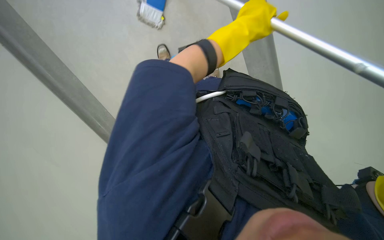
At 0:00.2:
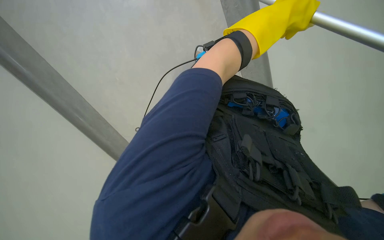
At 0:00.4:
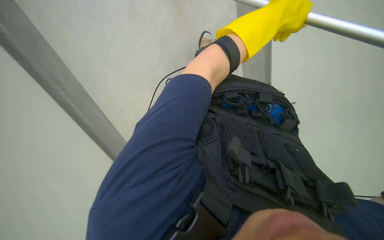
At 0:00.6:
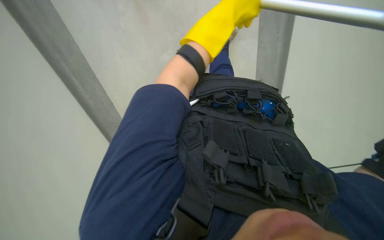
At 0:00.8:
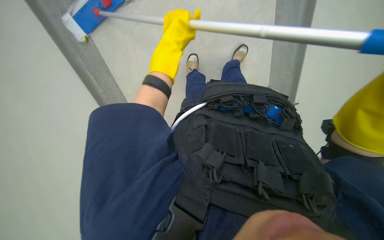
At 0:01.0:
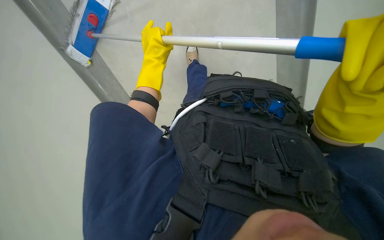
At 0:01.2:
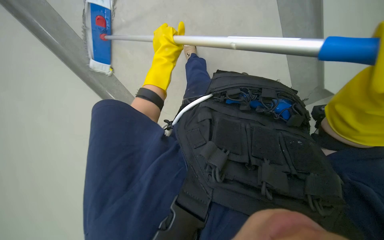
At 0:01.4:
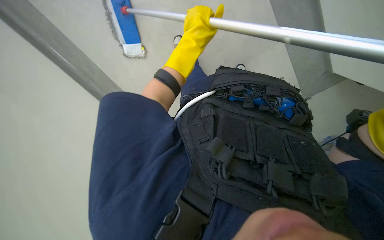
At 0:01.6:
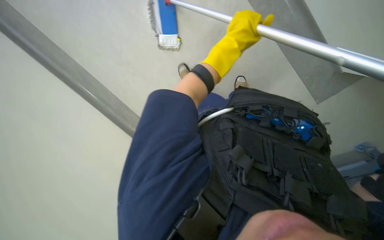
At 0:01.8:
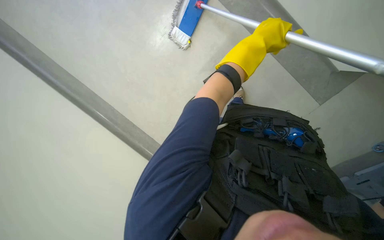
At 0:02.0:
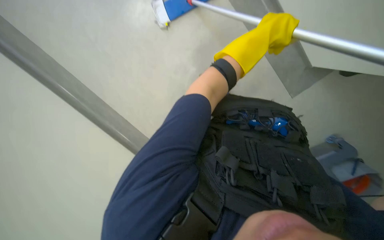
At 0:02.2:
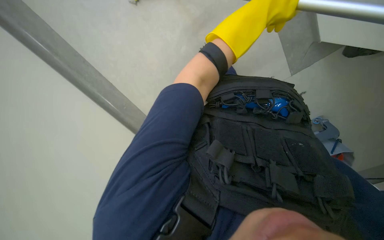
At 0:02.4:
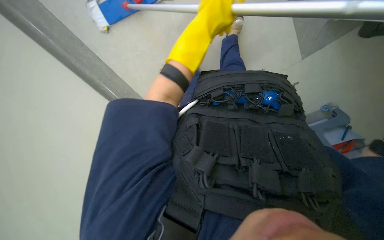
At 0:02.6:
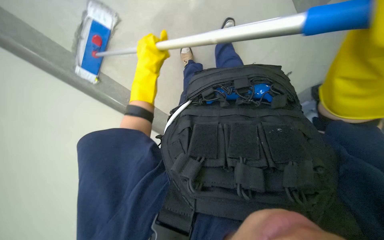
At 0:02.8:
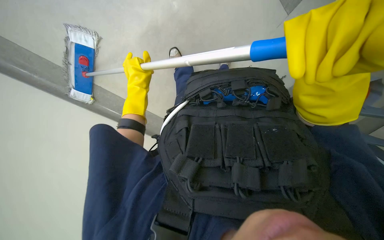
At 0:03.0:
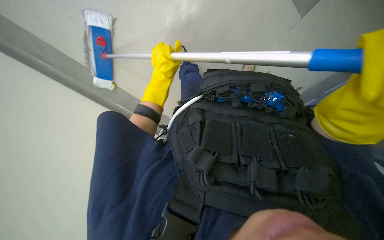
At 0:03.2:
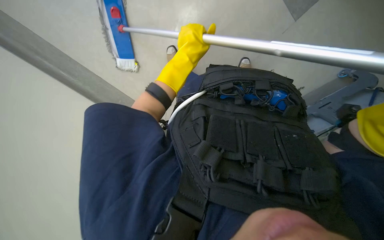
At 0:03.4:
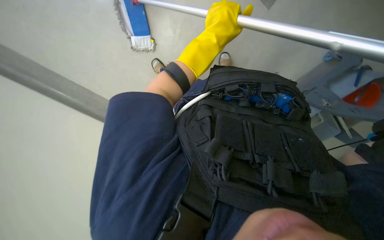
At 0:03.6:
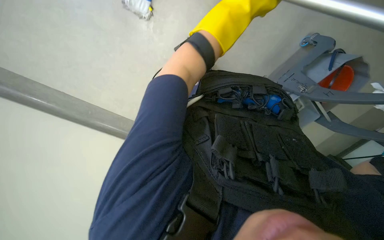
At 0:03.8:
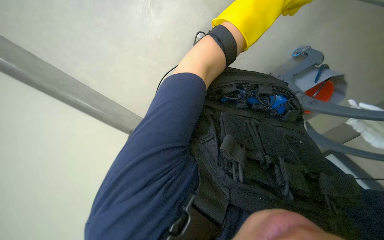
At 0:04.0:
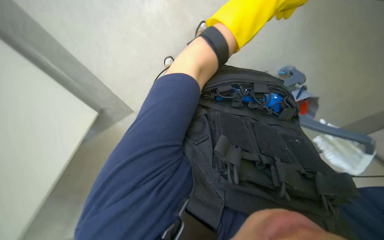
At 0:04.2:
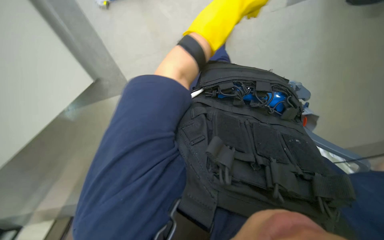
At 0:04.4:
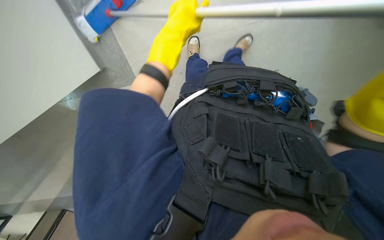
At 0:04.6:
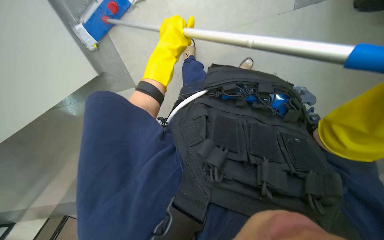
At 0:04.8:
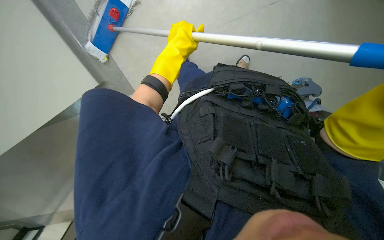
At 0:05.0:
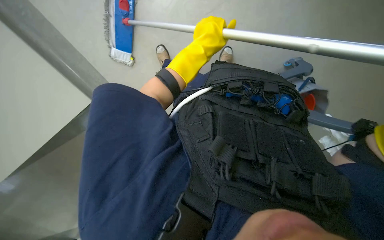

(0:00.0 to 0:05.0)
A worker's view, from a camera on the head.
Job: wiping surfaces.
The whole recording: Mopping wall with flat mop. The worker mops the wall and baseboard with a flat mop.
0:00.0 - 0:01.6: The left hand swings left and right, roughly 30 cm each way, with 2 reversals.

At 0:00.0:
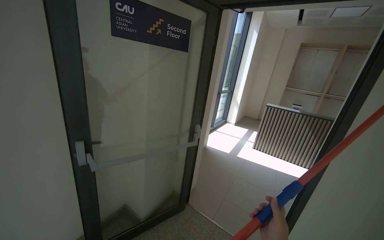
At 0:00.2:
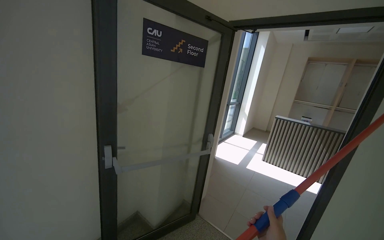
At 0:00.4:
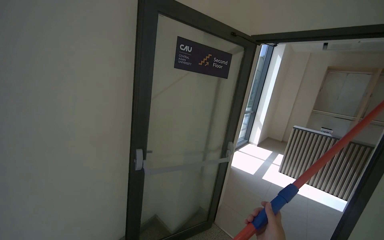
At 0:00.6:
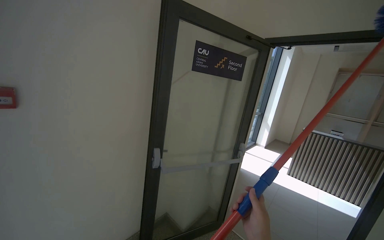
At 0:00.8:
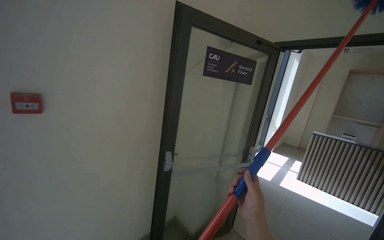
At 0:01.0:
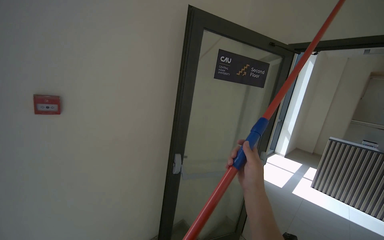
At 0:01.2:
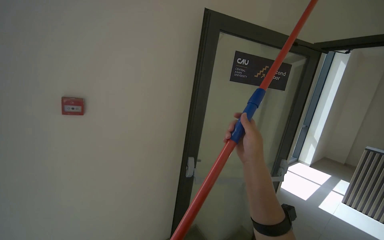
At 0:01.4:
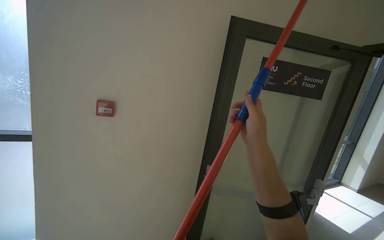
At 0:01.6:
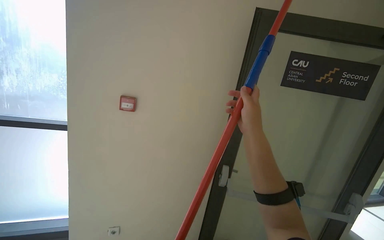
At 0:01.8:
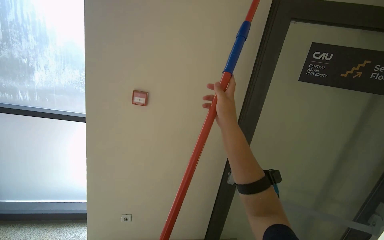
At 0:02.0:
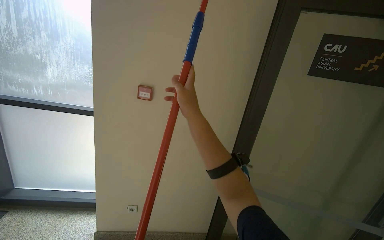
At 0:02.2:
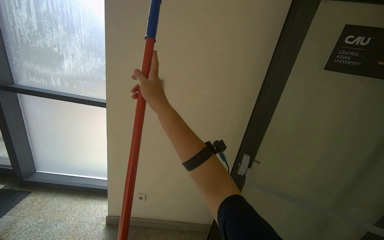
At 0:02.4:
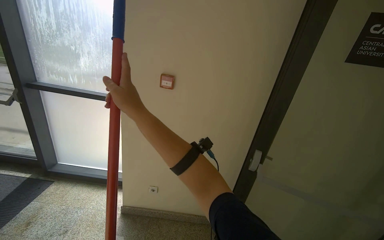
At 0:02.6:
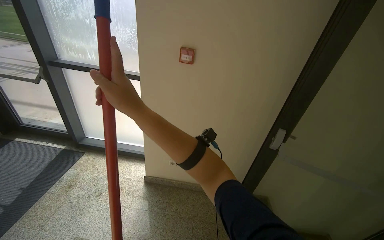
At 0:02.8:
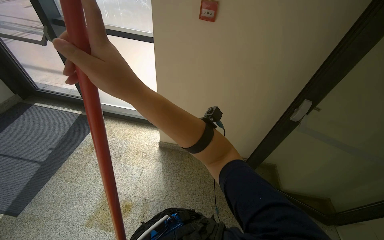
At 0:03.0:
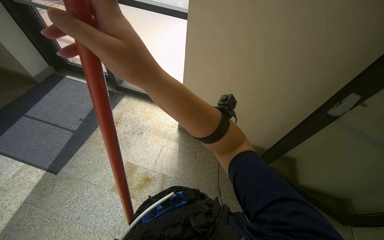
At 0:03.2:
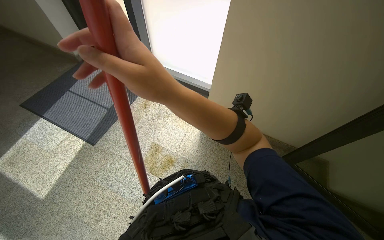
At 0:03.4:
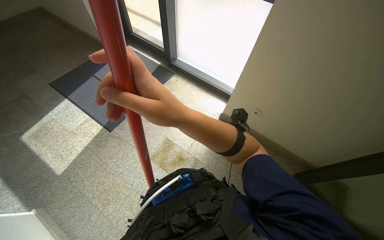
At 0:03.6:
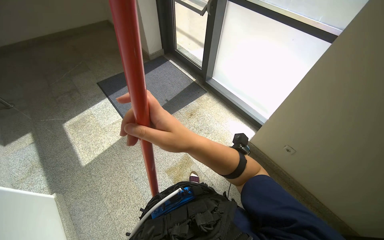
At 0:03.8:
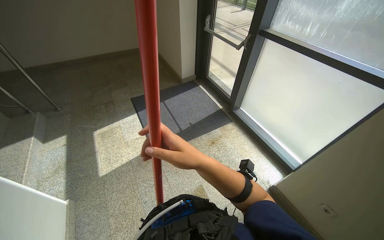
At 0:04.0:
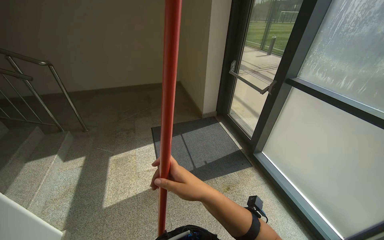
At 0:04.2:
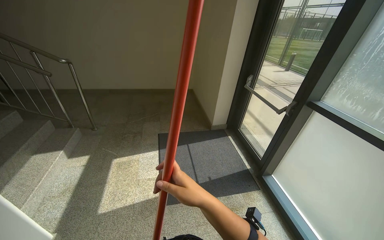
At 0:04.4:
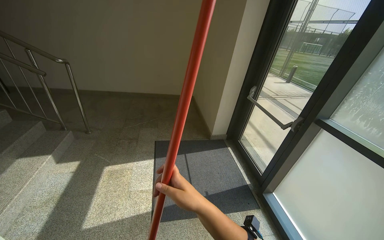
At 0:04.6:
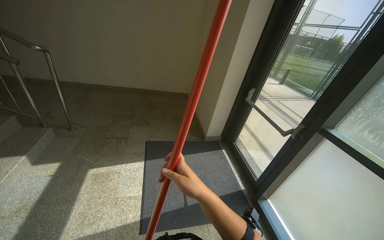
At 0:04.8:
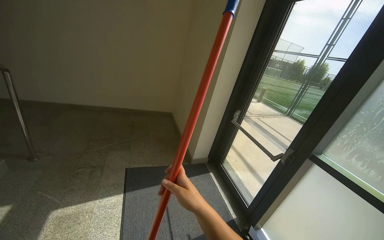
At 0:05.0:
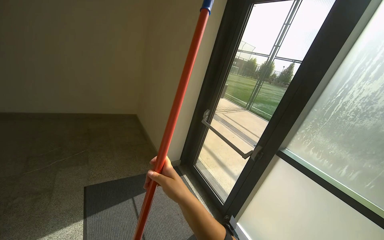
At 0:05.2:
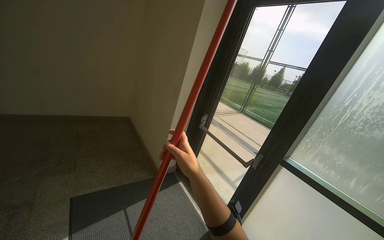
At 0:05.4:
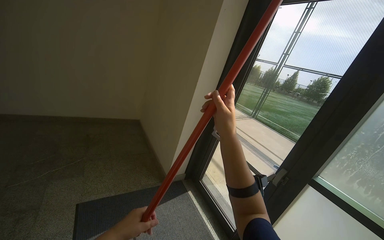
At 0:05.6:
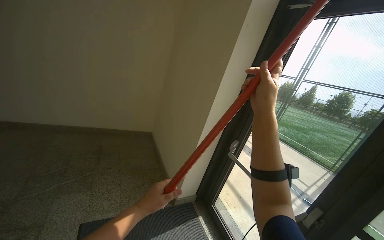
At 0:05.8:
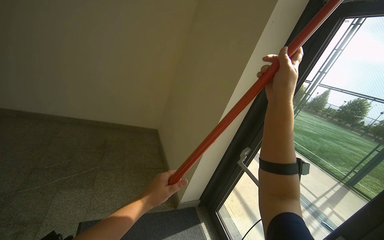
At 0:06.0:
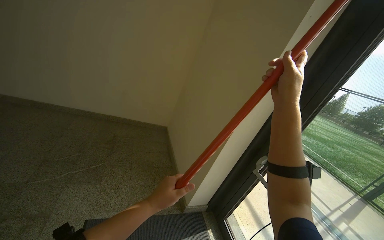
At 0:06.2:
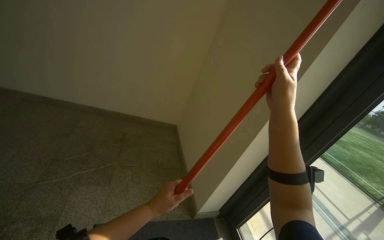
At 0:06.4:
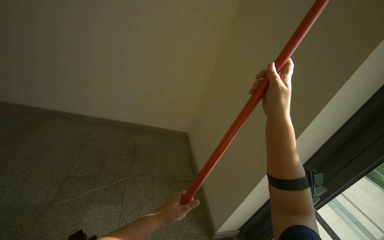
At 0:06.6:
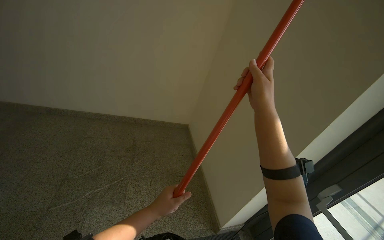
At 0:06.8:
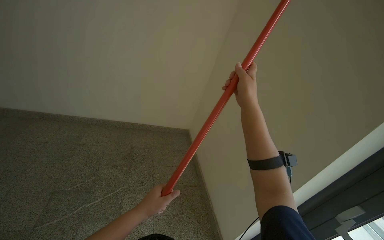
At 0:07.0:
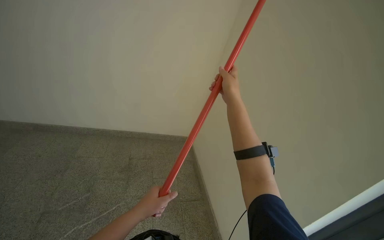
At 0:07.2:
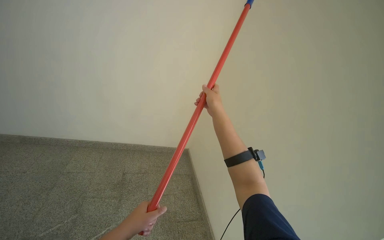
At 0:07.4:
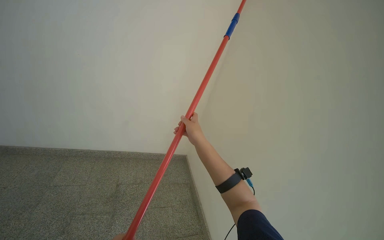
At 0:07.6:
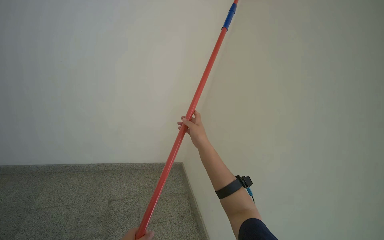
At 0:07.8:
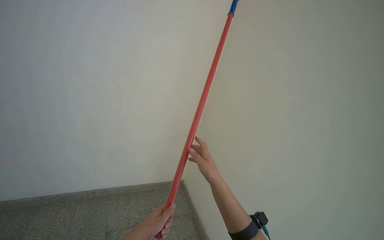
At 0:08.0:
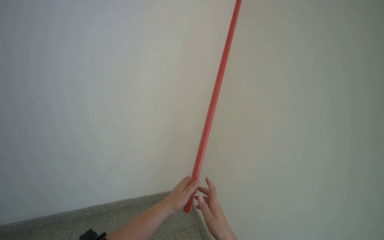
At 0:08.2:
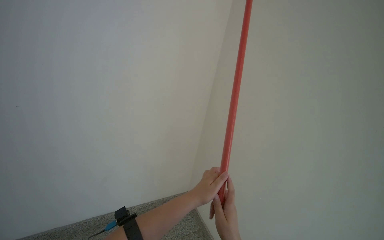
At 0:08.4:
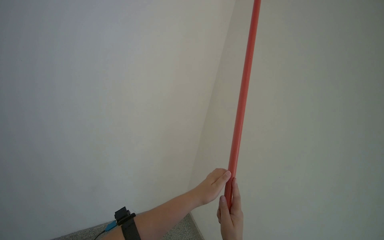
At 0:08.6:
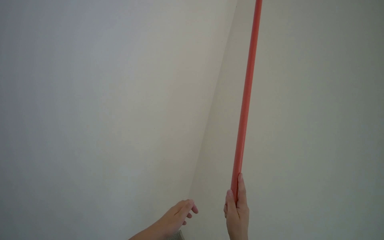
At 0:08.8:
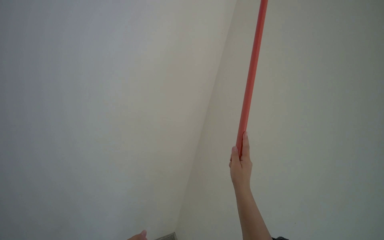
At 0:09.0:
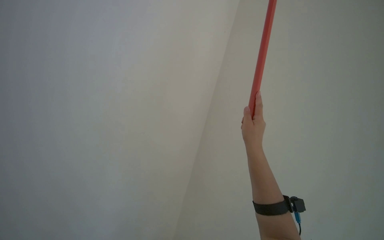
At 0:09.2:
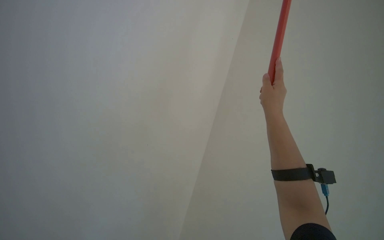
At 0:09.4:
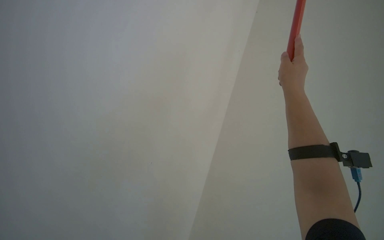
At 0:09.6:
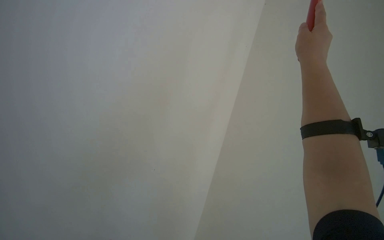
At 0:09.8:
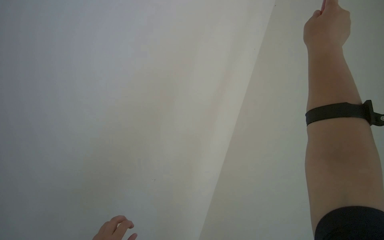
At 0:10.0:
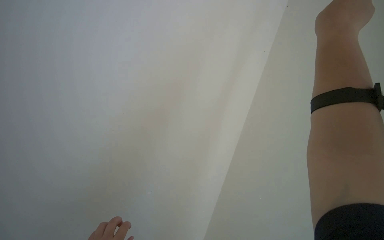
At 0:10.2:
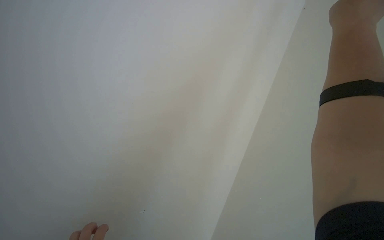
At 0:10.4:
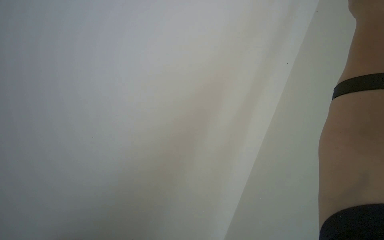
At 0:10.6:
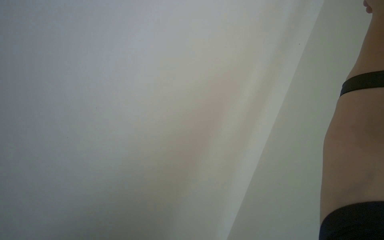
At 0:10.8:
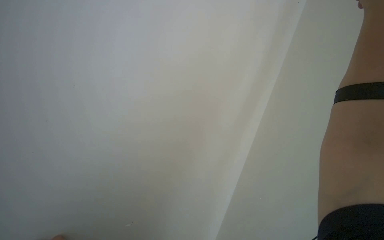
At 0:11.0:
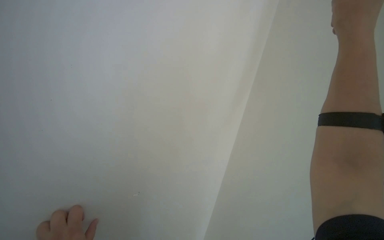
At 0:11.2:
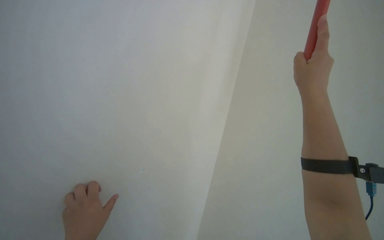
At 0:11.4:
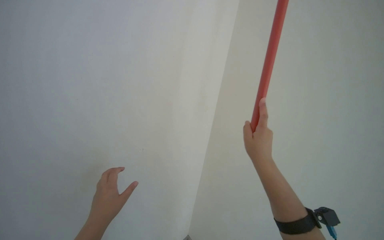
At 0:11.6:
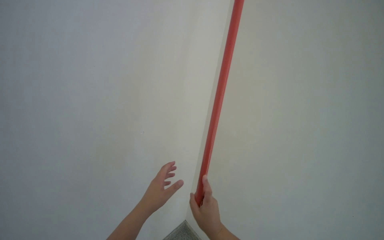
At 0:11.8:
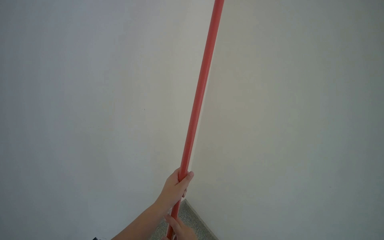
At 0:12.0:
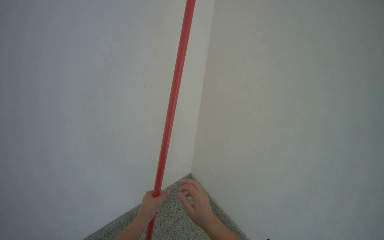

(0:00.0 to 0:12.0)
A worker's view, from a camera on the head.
Job: wiping surfaces.
The whole recording: Dusting ceiling corners and walls. The worker dusts ceiling corners and walls with a long-handled duster.
0:00.0 - 0:01.6: The wearer's head swings approximately 40 degrees to the left. The view tilts some 15 degrees upward.
0:01.6 - 0:03.0: The head rotates approximately 30 degrees to the left. The view tips downward by about 35 degrees.
0:03.0 - 0:04.4: The camera is carried about 60 cm. The wearer looks some 65 degrees further to the left. The camera pitches upward, by some 25 degrees.
0:04.4 - 0:06.0: The head travels some 1 m.
0:06.0 - 0:07.6: The camera travels approximately 1 m.
0:09.0 - 0:10.4: The camera is carried some 40 cm. The camera sweeps to the left, by roughly 35 degrees.
0:10.4 - 0:12.0: The wearer looks approximately 25 degrees further to the left. The camera pitches upward, by approximately 30 degrees.

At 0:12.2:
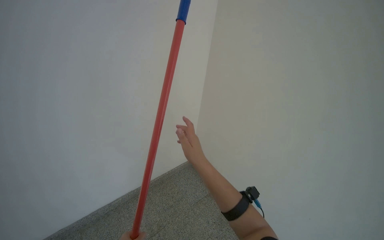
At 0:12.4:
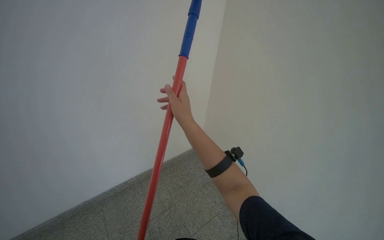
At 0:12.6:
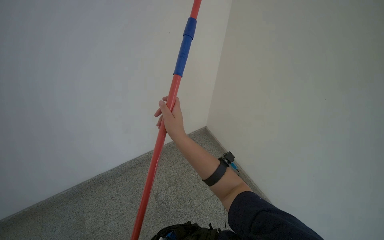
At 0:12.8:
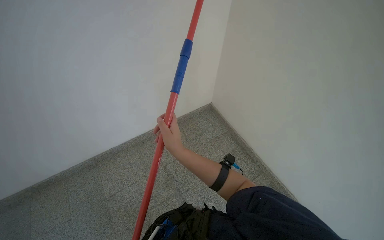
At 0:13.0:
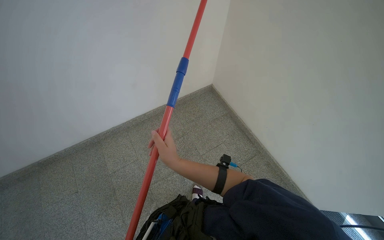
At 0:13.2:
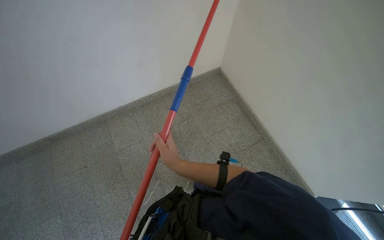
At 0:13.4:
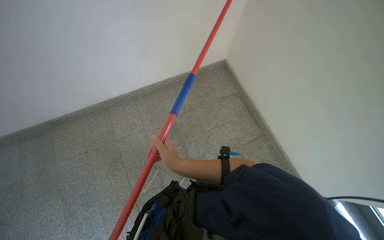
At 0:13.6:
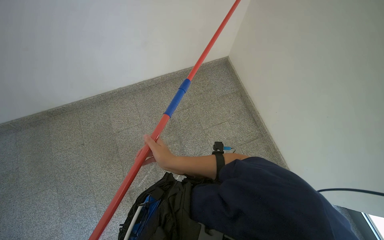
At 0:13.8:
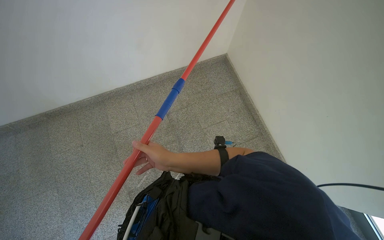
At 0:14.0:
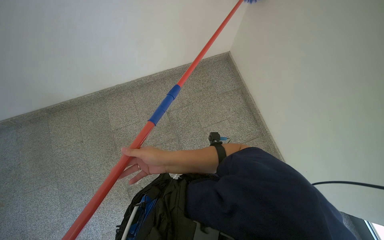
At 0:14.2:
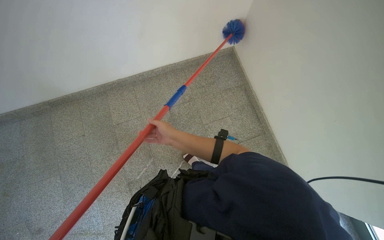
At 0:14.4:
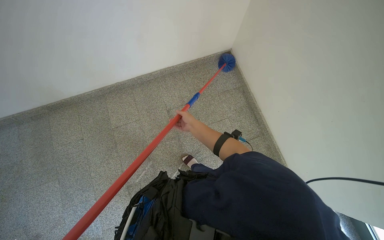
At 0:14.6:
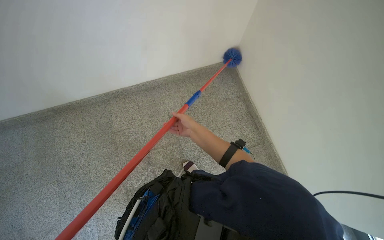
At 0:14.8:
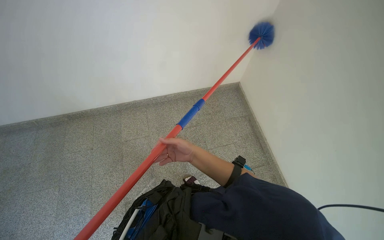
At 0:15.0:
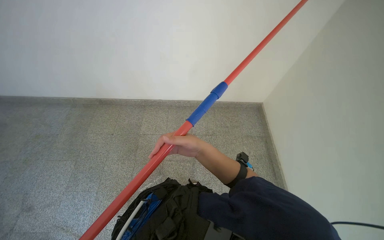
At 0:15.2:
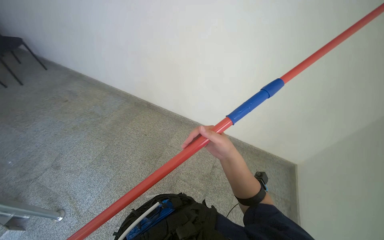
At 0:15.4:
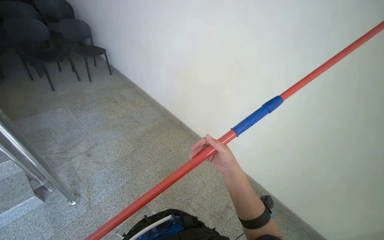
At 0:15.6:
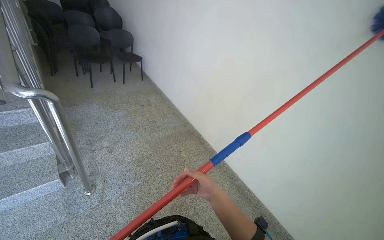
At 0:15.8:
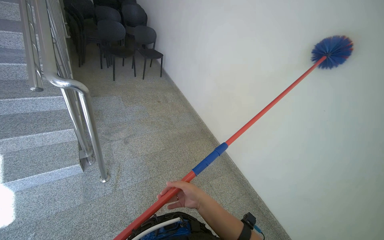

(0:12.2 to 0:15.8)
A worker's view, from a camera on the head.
Job: wiping surfaces.
The whole recording: Dusting ceiling corners and walls. The worker dusts ceiling corners and walls with a long-handled duster.
0:12.2 - 0:14.0: The wearer moves roughly 50 cm. The wearer looks roughly 50 degrees further downward.
0:14.0 - 0:15.8: The camera travels about 60 cm. The wearer looks about 80 degrees further to the left. The view tilts roughly 45 degrees upward.
